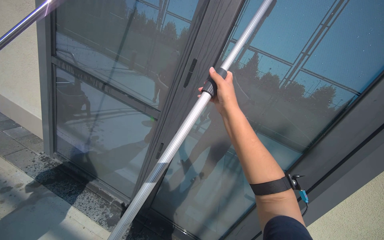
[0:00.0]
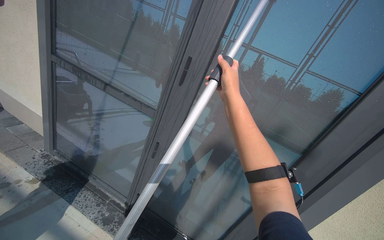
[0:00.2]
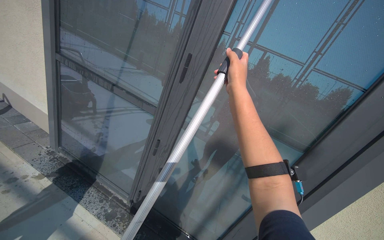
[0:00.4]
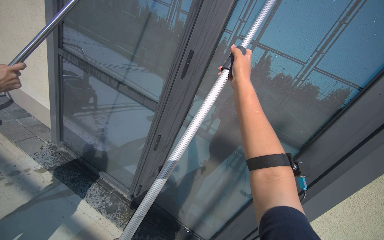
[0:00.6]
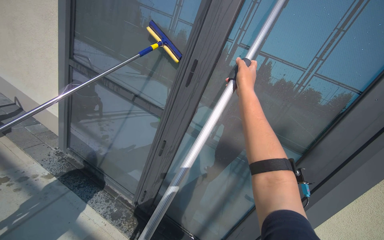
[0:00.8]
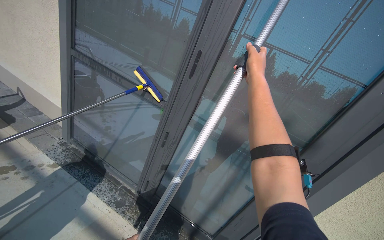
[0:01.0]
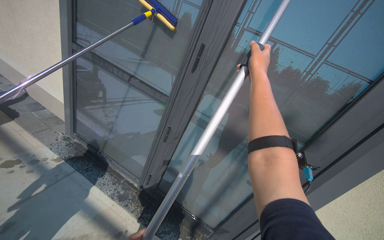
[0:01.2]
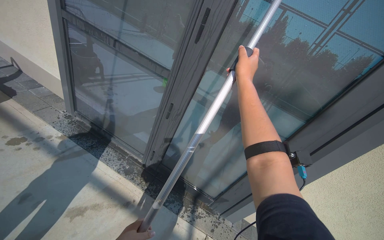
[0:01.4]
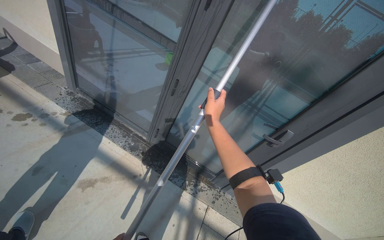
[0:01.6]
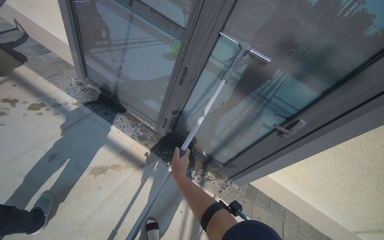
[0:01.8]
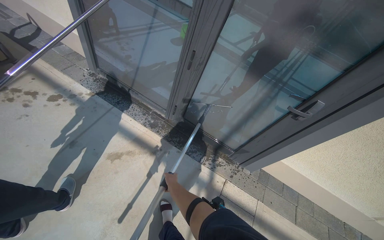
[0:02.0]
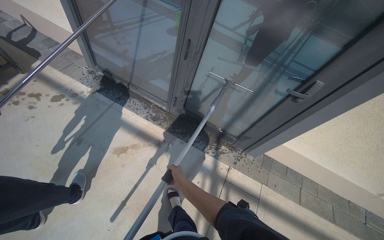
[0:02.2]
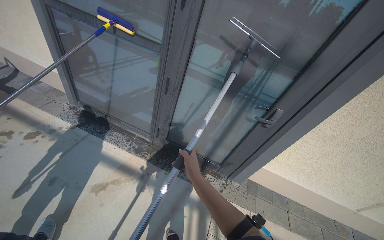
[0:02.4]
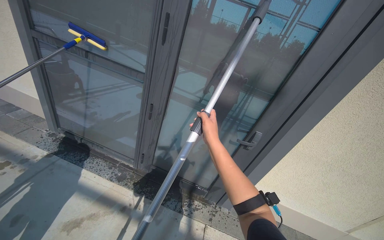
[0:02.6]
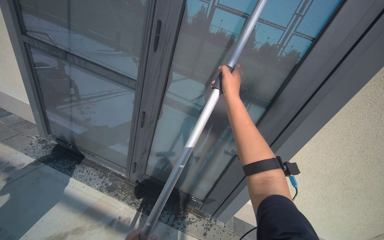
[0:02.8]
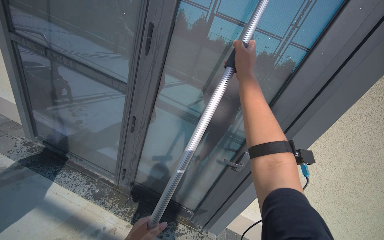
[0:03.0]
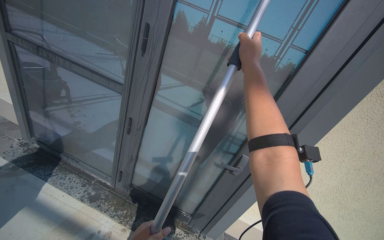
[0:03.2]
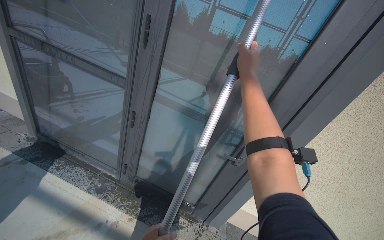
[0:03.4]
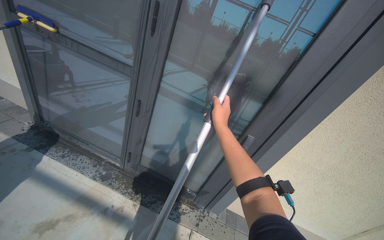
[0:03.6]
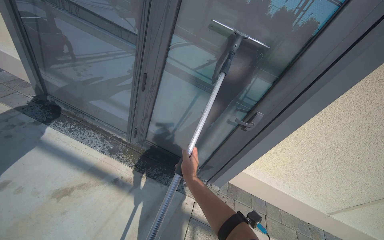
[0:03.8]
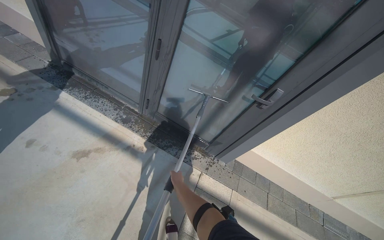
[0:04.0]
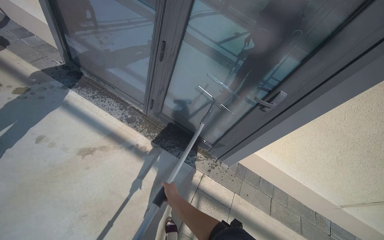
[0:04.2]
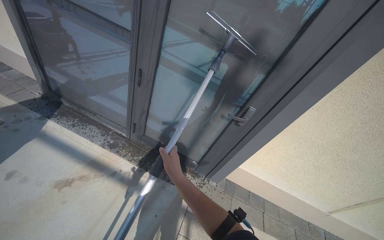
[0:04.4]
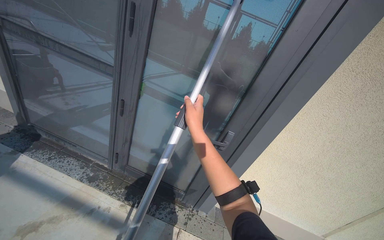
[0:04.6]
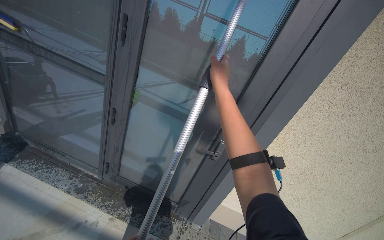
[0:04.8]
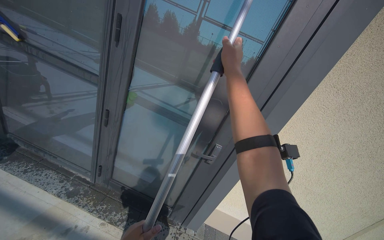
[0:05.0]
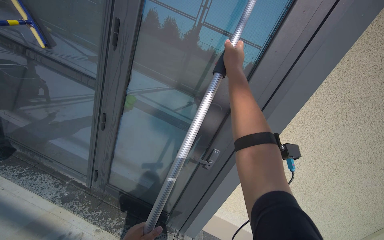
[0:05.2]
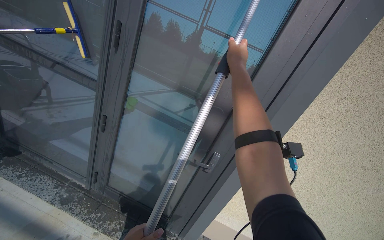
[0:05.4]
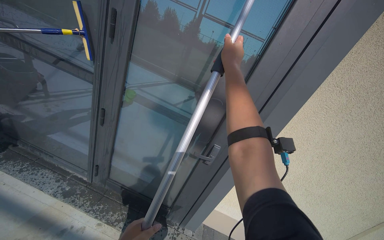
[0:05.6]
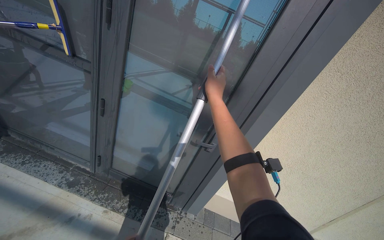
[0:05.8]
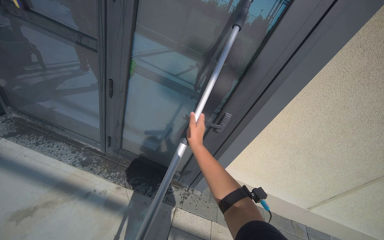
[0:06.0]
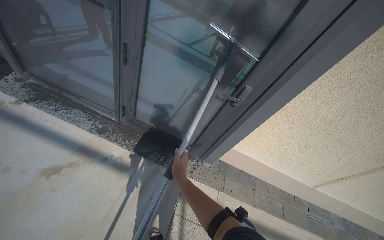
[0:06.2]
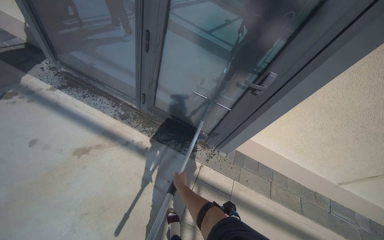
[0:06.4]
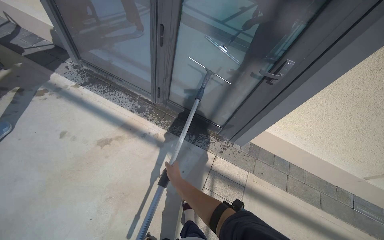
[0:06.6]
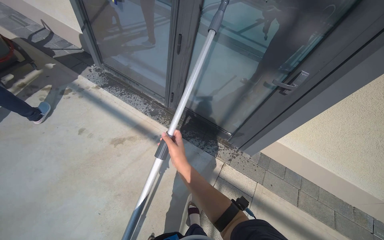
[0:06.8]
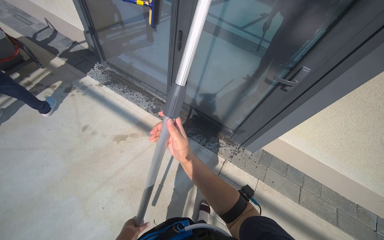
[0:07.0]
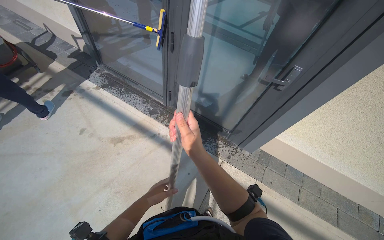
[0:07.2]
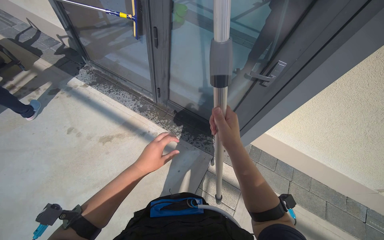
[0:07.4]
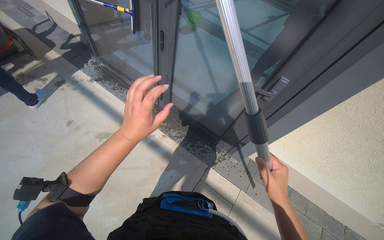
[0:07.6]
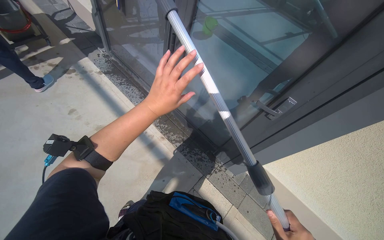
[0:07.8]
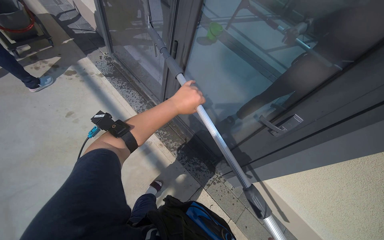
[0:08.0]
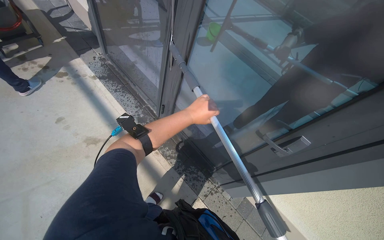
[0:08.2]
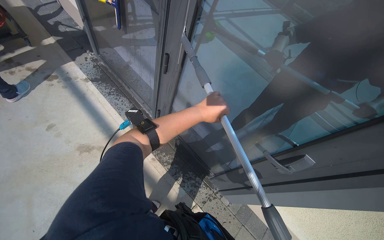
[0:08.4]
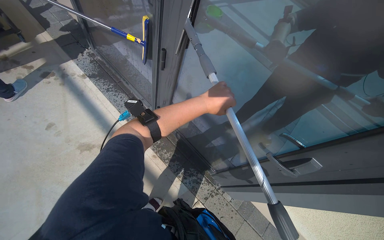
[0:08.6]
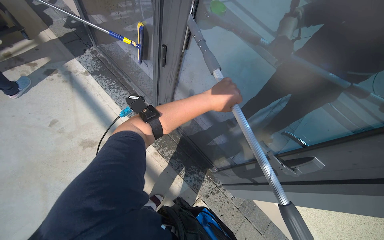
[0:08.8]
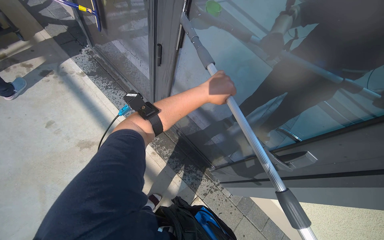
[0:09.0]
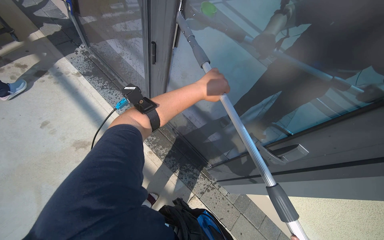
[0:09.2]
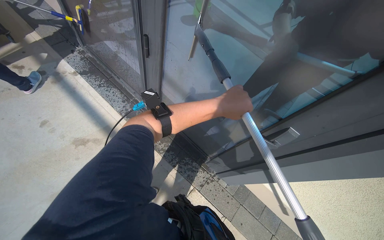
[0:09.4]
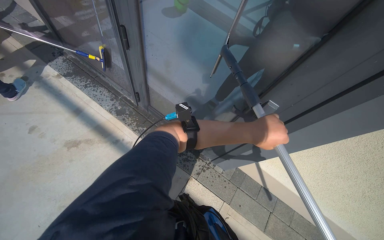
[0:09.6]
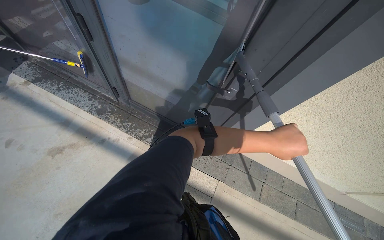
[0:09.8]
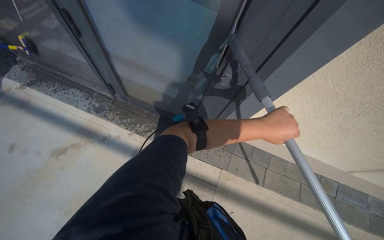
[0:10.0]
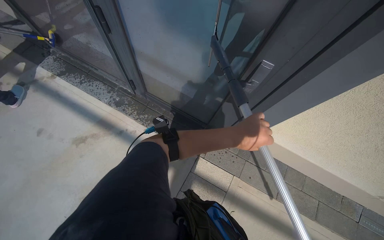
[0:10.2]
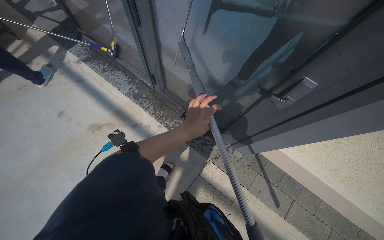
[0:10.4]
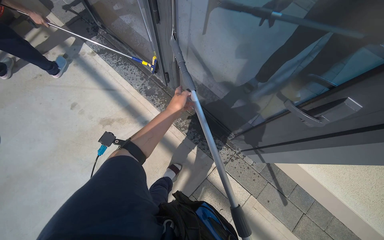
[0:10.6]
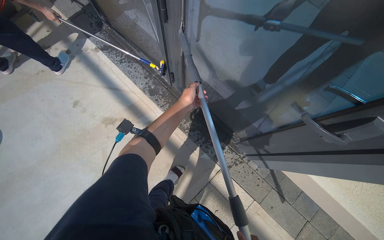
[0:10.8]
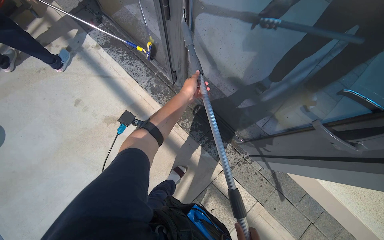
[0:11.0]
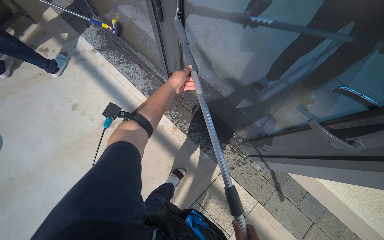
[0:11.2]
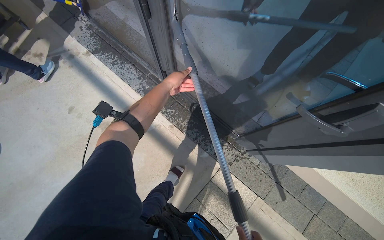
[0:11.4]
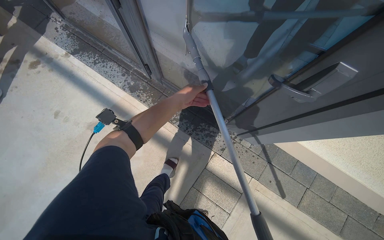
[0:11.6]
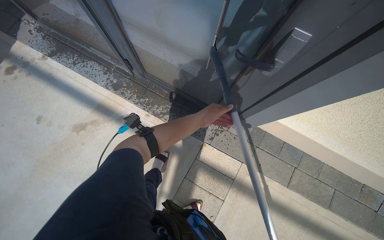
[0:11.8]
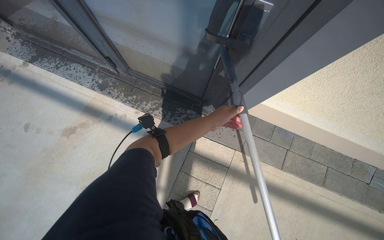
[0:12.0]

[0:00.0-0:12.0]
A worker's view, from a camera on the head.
Job: wiping surfaces.
The whole recording: Cleaning glass window with squeegee. The worker cleans the glass window using a squeegee, then a long pole with a squeegee attachment.
0:00.0 to 0:01.6: The camera pitches downward, by roughly 20 degrees. The right hand goes to the right and returns, some 10 cm each way.
0:01.6 to 0:03.0: The wearer looks roughly 15 degrees further upward. The right hand heads to the right and nearer to the camera, covering some 35 cm, and moves roughly 40 cm down the picture and comes back.
0:03.0 to 0:04.4: The view tips downward by roughly 15 degrees. The right hand heads down the picture, covering roughly 50 cm.
0:04.4 to 0:06.0: The right hand moves to the right, some 15 cm, and reaches roughly 50 cm up the picture, then returns.
0:06.0 to 0:07.6: The wearer's head swings approximately 25 degrees to the left. The wearer looks some 15 degrees further downward. The right hand travels down the picture and to the right by about 35 cm, and reaches roughly 25 cm farther from the camera, then returns.
0:07.6 to 0:09.0: The head travels approximately 40 cm.
0:09.0 to 0:10.4: The left hand travels down the picture by some 35 cm, and travels to the right and back again, about 40 cm each way.
0:10.4 to 0:12.0: The left hand goes approximately 30 cm to the right and farther from the camera, and travels up the picture and back again, some 35 cm each way.

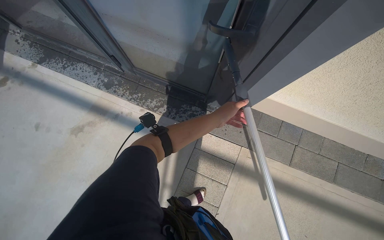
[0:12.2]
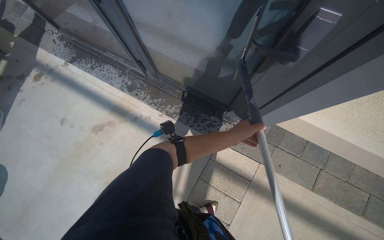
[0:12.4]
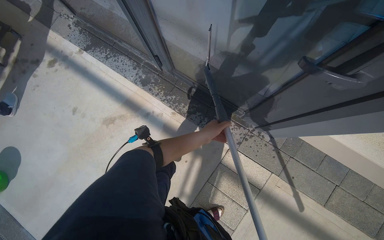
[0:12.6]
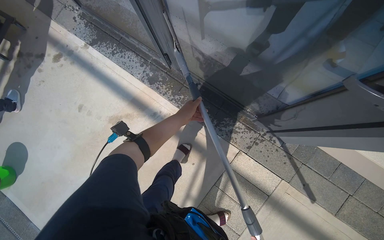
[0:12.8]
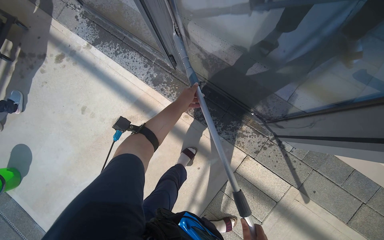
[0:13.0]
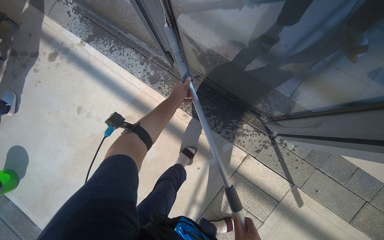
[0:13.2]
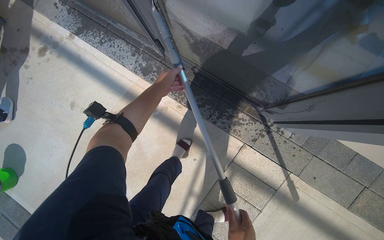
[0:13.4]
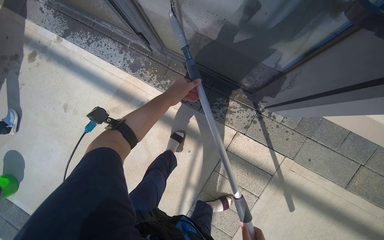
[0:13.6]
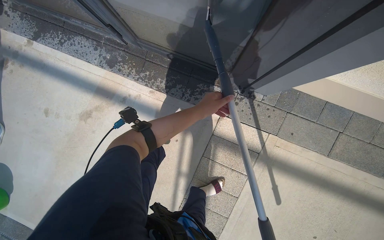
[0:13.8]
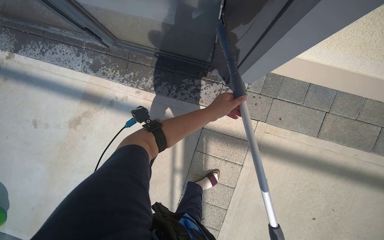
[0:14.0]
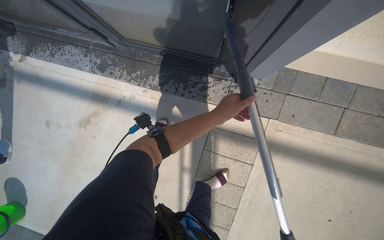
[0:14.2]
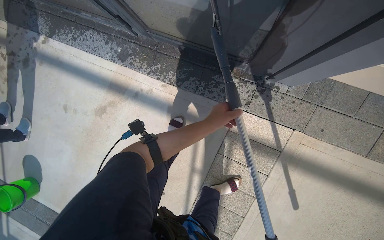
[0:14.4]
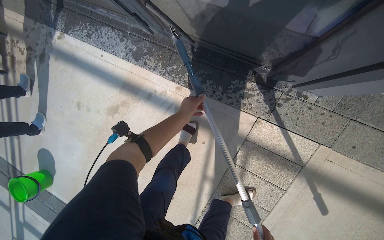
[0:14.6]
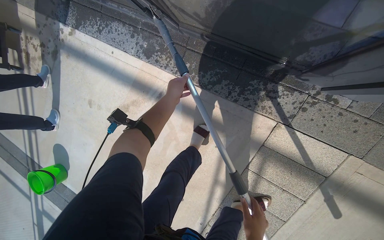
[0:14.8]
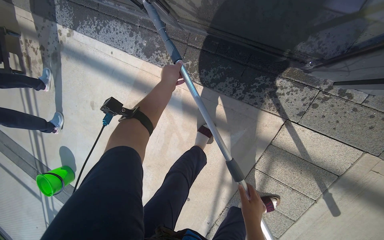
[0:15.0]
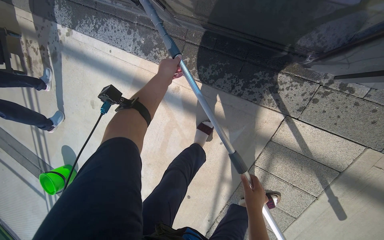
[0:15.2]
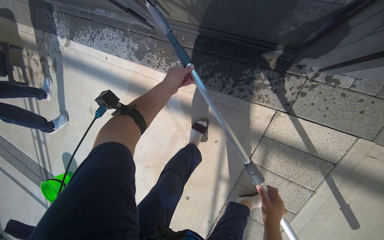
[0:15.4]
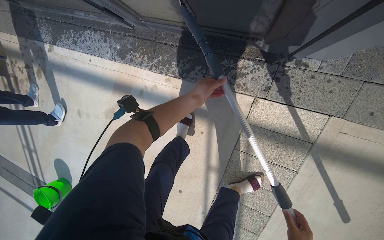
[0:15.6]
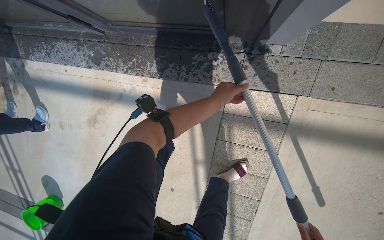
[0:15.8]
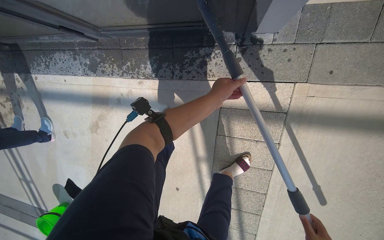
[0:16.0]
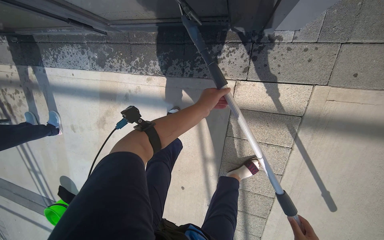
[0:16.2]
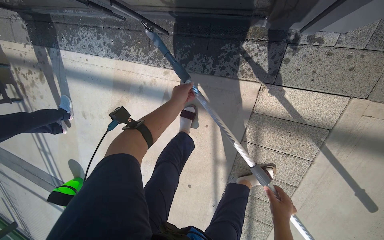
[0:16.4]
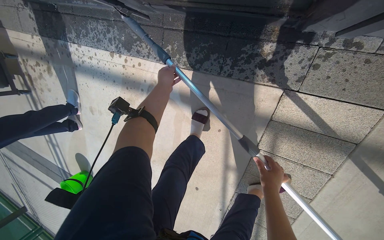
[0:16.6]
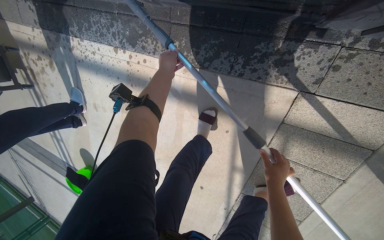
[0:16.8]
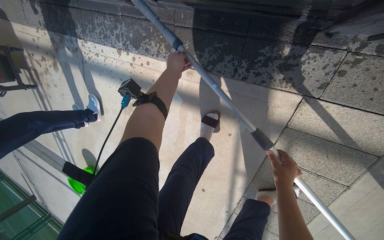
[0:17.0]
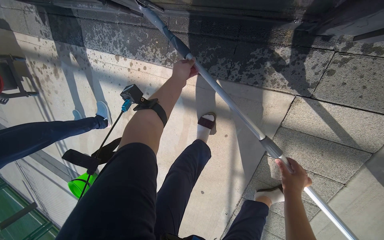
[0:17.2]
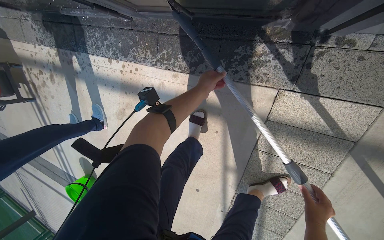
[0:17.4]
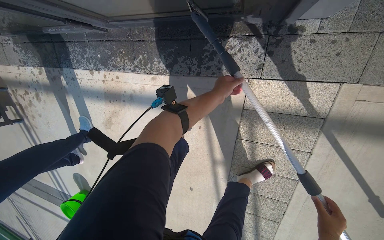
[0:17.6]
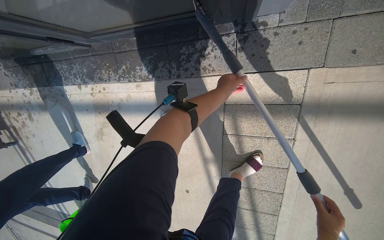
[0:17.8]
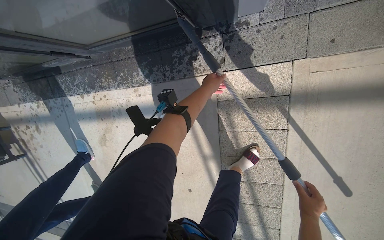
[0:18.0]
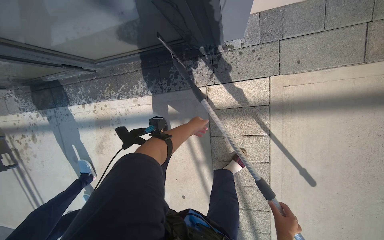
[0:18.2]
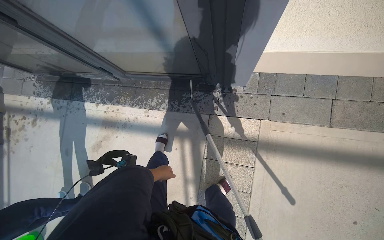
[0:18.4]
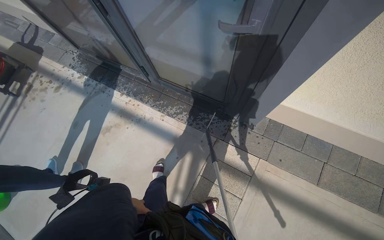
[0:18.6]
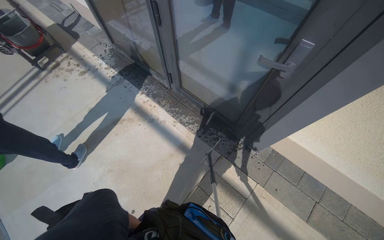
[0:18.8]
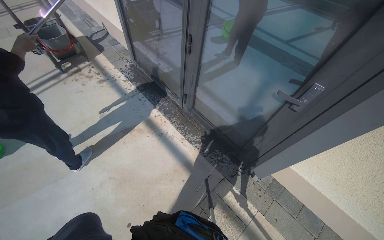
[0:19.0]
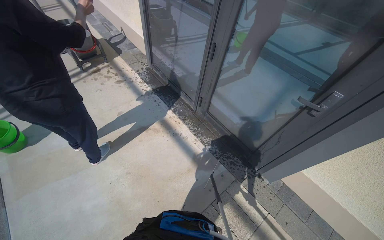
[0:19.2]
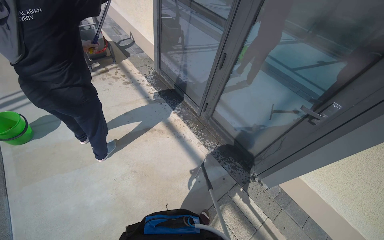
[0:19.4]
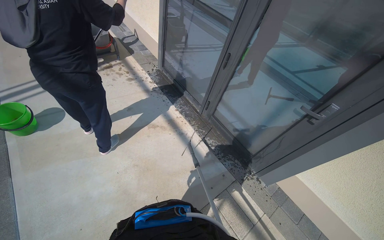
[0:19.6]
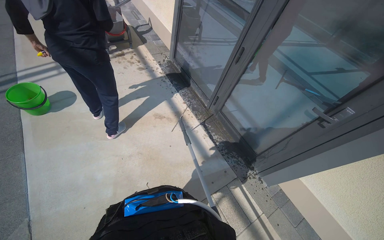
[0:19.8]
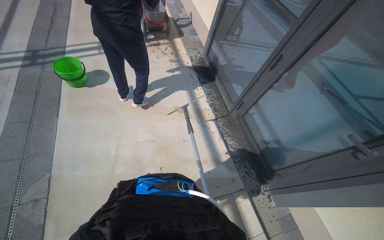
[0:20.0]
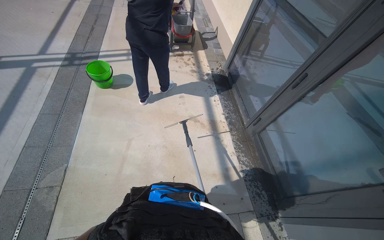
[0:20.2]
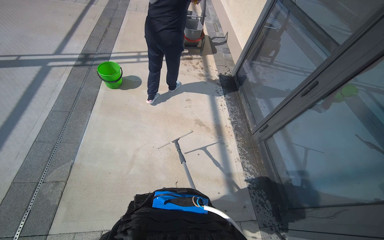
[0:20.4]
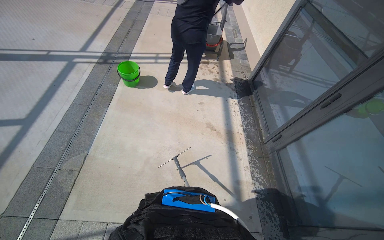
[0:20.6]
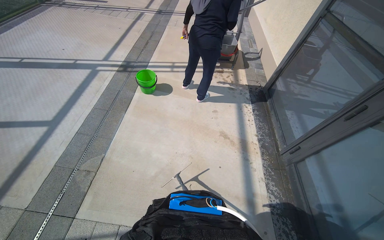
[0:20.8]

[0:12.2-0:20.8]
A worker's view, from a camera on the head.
Job: wiping surfaces.
The whole recording: Cleaning glass window with squeegee. The worker cleans the glass window using a squeegee, then a long pole with a squeegee attachment.
0:12.2 to 0:13.6: The left hand moves to the left and up the picture, approximately 40 cm.
0:13.6 to 0:15.0: The left hand moves approximately 35 cm to the right and comes back.
0:15.0 to 0:16.6: The left hand reaches about 50 cm to the right, then returns.
0:16.6 to 0:18.0: The left hand goes about 40 cm to the right.
0:18.0 to 0:19.4: The wearer moves some 1 m. The view tilts approximately 45 degrees upward. The scene rotates clockwise by roughly 65 degrees.
0:19.4 to 0:20.8: The head rotates approximately 45 degrees to the left.
